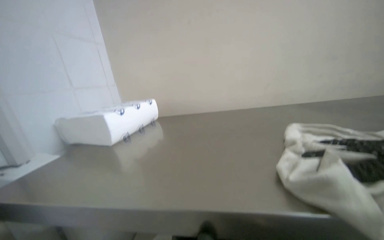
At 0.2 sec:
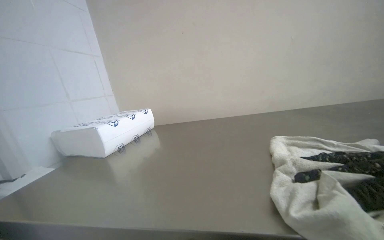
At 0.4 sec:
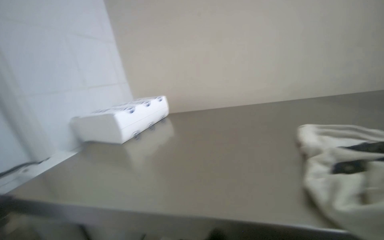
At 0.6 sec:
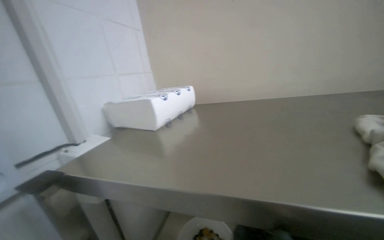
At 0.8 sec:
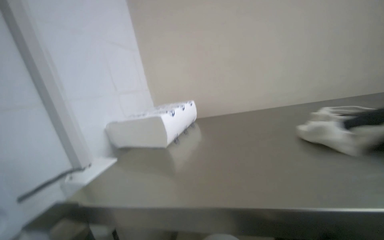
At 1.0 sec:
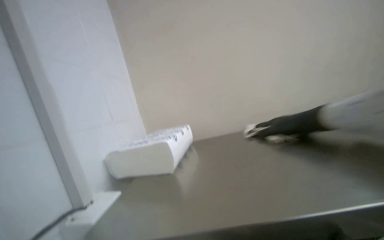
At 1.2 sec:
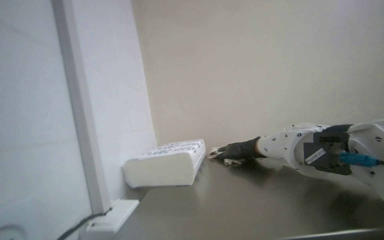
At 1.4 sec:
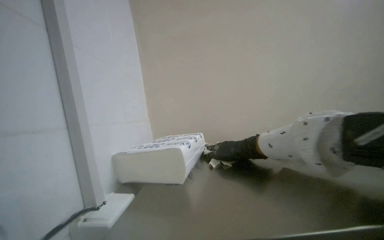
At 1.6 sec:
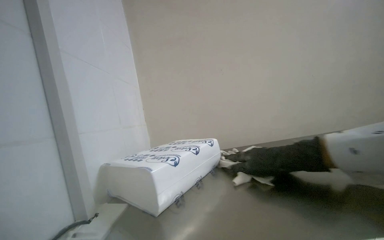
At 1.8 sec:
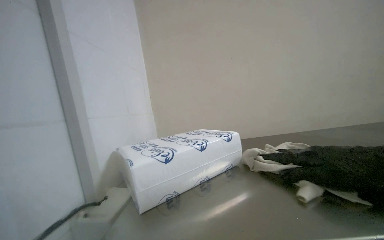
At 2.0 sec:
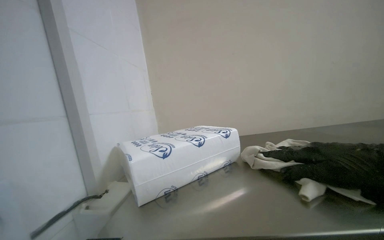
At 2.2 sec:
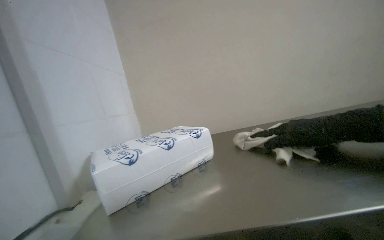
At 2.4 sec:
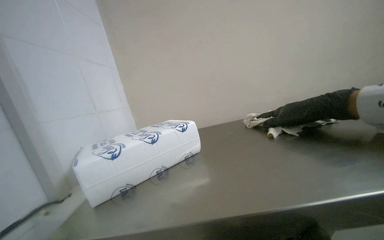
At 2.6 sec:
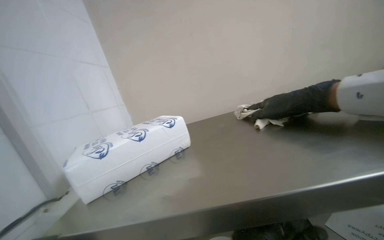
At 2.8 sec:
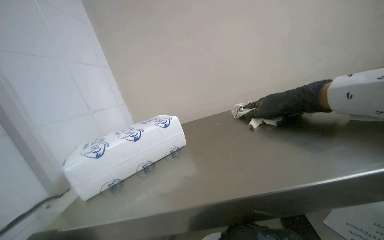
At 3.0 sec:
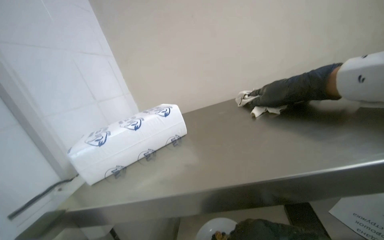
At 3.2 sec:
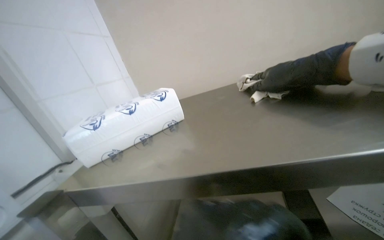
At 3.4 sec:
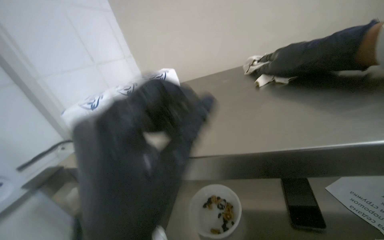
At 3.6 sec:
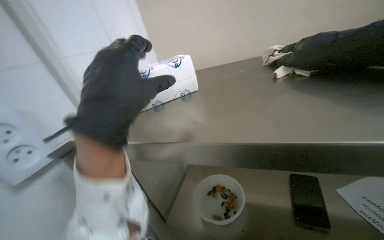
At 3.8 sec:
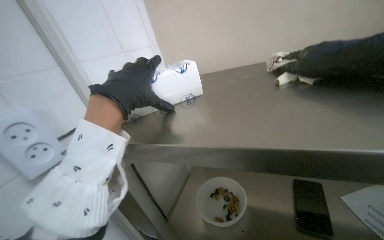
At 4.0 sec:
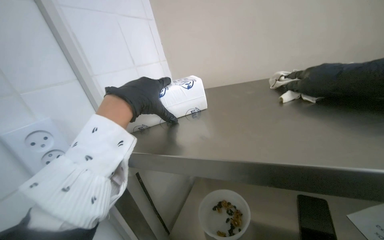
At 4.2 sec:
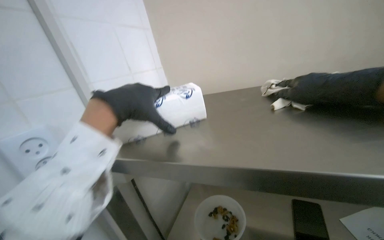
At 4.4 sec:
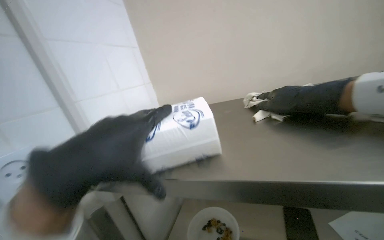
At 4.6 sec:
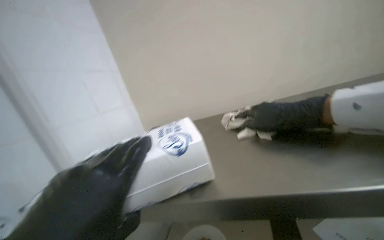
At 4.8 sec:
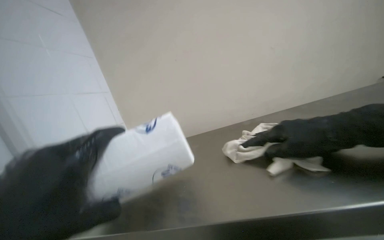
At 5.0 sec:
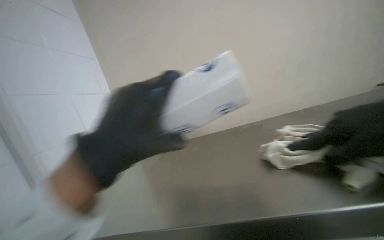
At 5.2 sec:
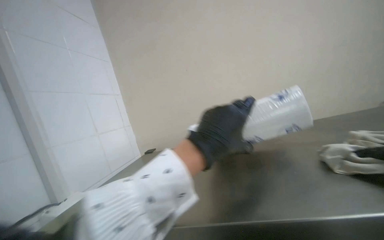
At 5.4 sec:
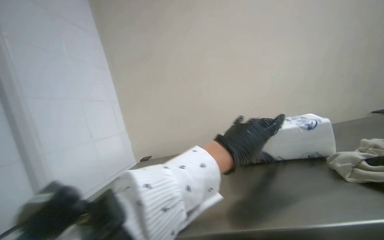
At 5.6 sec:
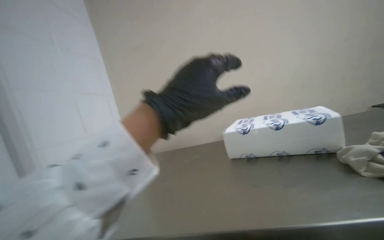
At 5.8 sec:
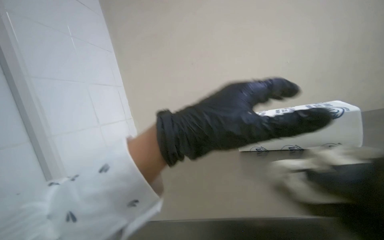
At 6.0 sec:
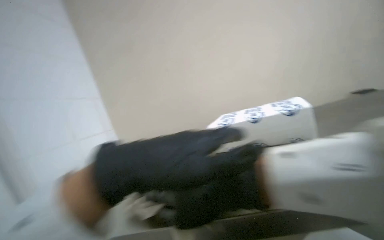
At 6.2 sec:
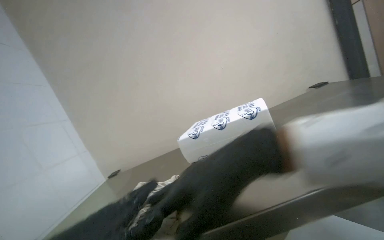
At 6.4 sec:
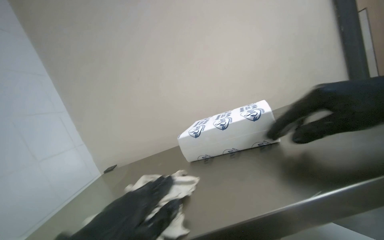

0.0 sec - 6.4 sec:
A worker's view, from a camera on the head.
Job: wiping surfaces.
The whole recording: Wiping metal table. The worker wipes a metal table with a cleaning cloth.
0.0 sec - 1.6 sec: The view tilts some 15 degrees upward.
1.6 sec - 3.2 sec: The camera pitches downward, by some 20 degrees. The right hand shifts about 20 cm to the right.

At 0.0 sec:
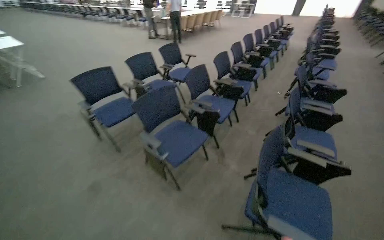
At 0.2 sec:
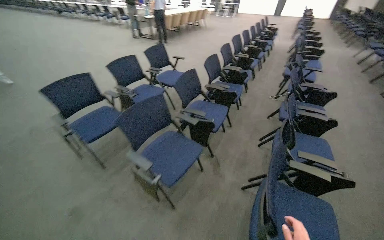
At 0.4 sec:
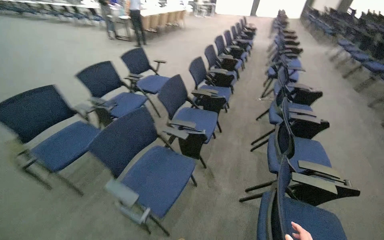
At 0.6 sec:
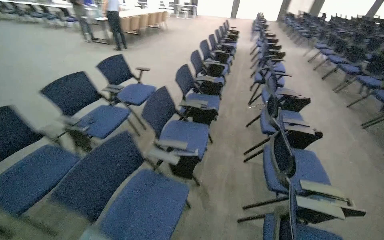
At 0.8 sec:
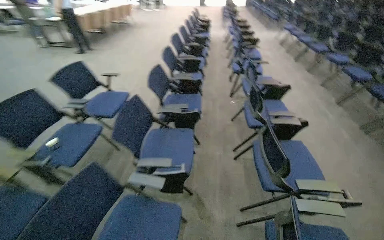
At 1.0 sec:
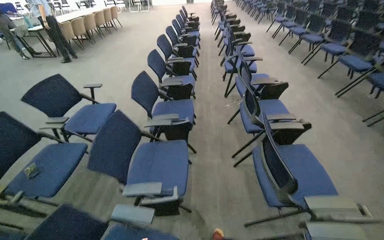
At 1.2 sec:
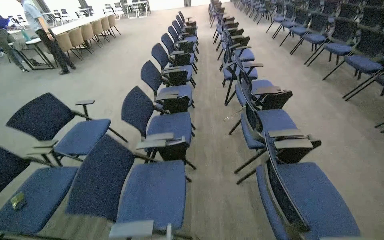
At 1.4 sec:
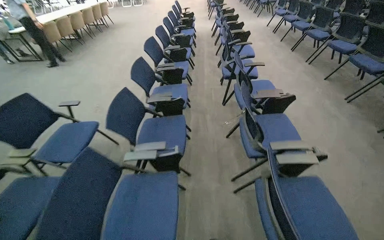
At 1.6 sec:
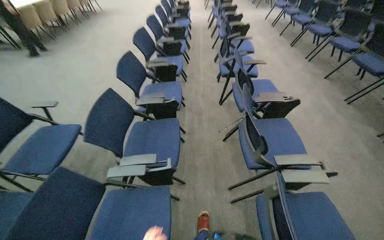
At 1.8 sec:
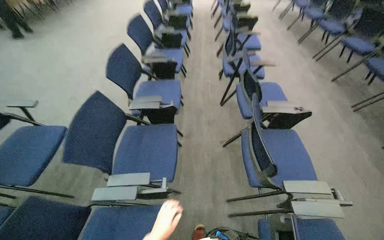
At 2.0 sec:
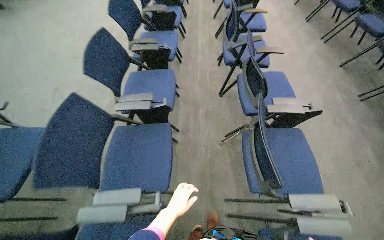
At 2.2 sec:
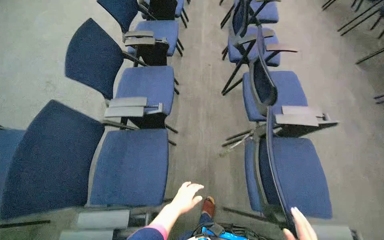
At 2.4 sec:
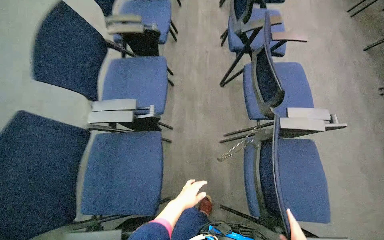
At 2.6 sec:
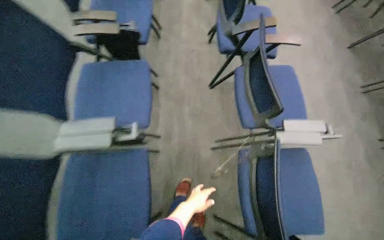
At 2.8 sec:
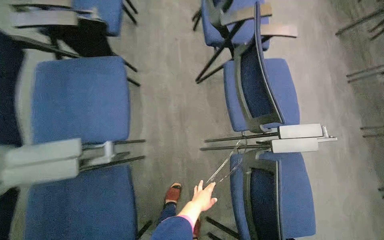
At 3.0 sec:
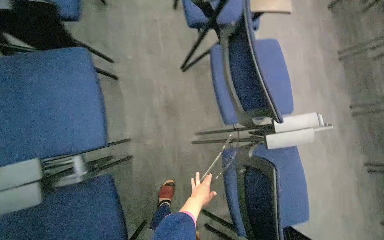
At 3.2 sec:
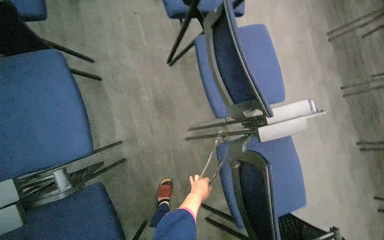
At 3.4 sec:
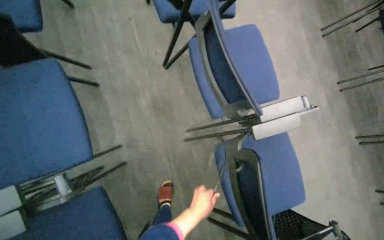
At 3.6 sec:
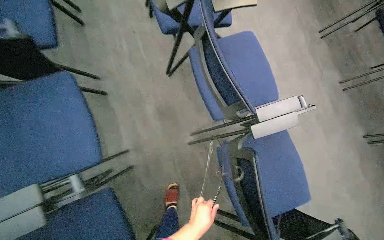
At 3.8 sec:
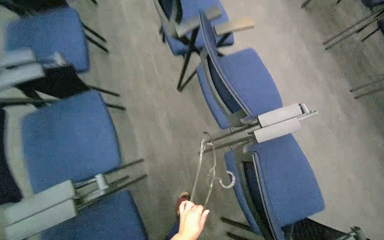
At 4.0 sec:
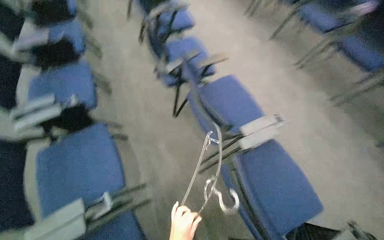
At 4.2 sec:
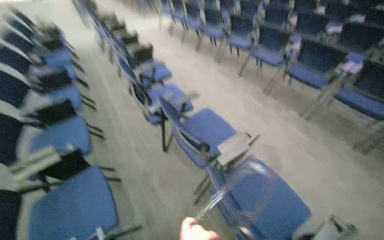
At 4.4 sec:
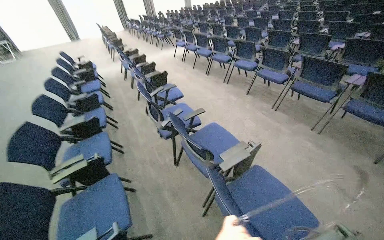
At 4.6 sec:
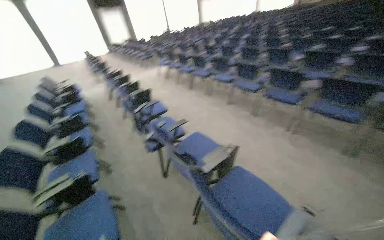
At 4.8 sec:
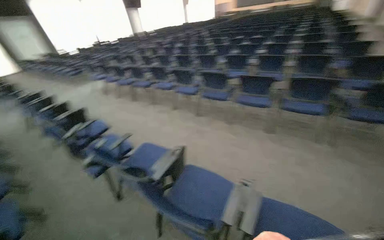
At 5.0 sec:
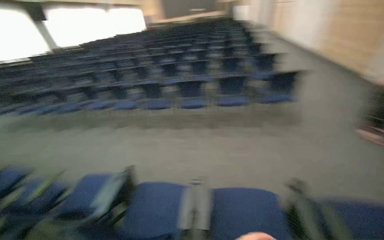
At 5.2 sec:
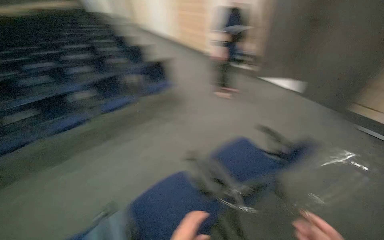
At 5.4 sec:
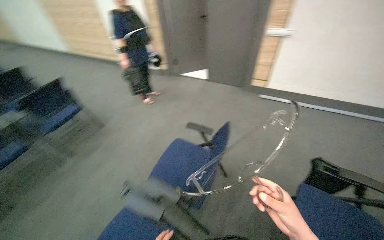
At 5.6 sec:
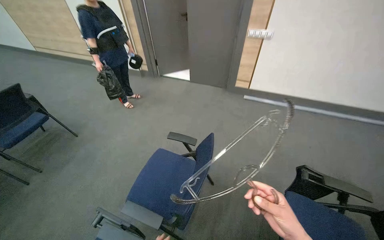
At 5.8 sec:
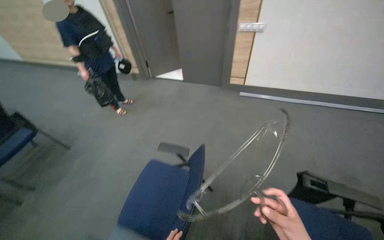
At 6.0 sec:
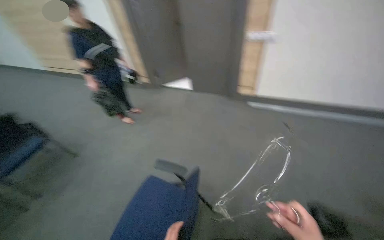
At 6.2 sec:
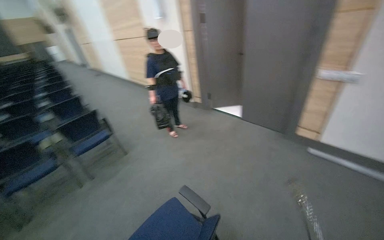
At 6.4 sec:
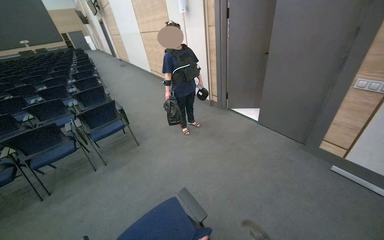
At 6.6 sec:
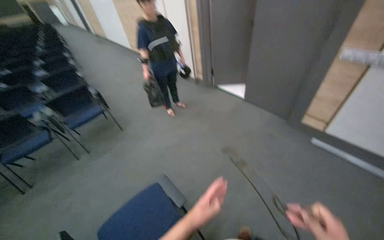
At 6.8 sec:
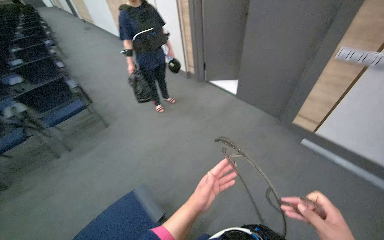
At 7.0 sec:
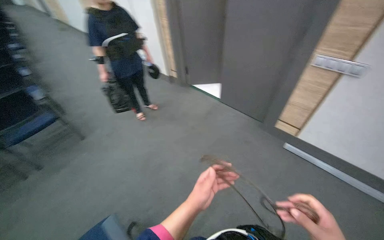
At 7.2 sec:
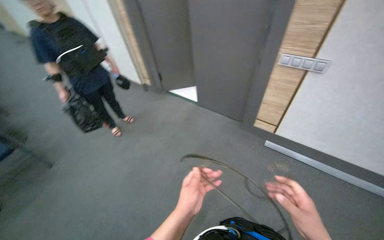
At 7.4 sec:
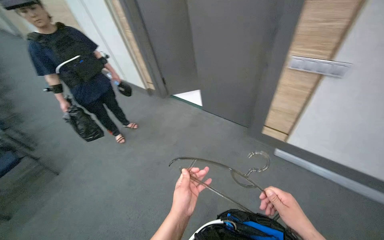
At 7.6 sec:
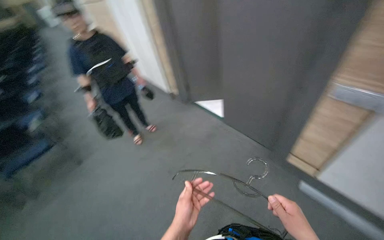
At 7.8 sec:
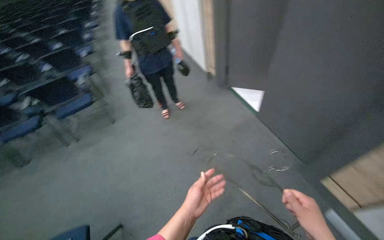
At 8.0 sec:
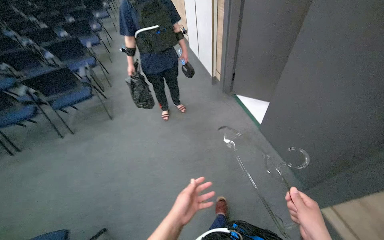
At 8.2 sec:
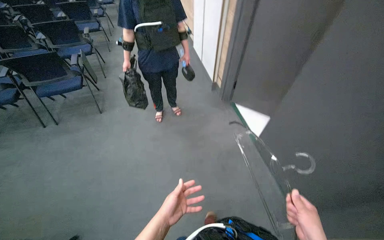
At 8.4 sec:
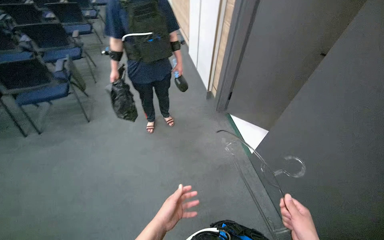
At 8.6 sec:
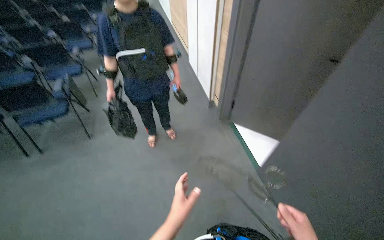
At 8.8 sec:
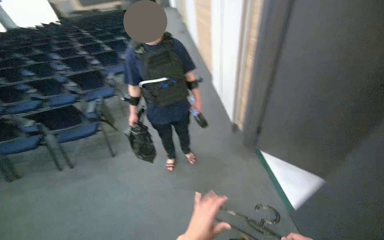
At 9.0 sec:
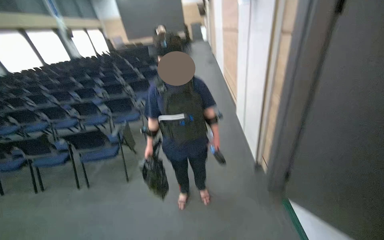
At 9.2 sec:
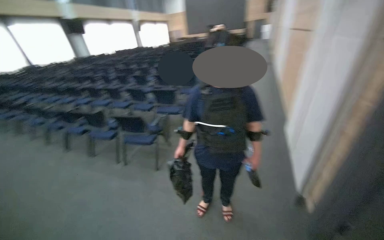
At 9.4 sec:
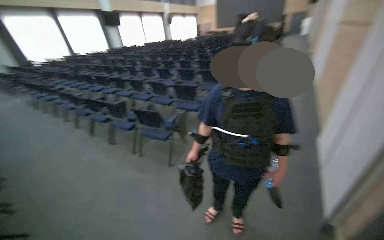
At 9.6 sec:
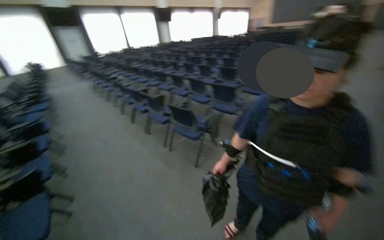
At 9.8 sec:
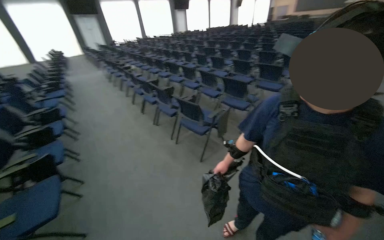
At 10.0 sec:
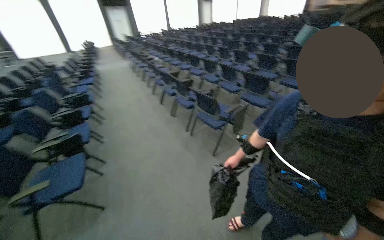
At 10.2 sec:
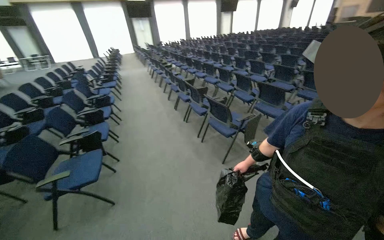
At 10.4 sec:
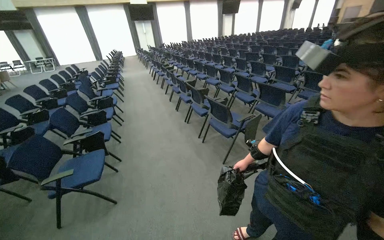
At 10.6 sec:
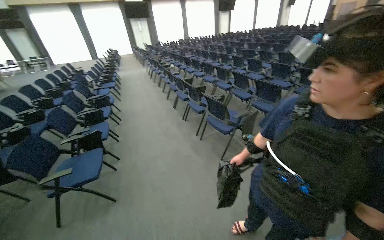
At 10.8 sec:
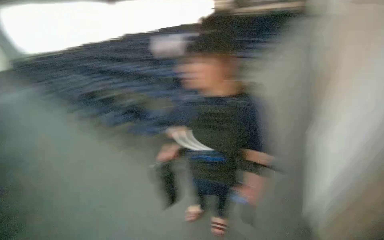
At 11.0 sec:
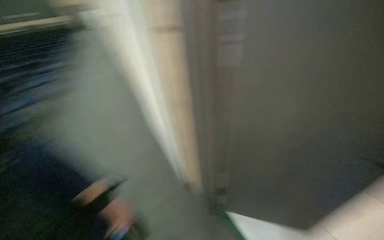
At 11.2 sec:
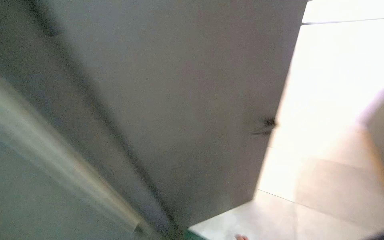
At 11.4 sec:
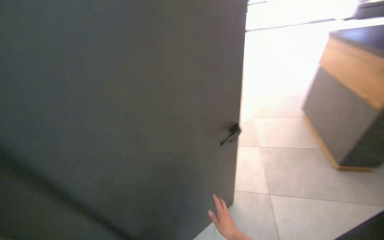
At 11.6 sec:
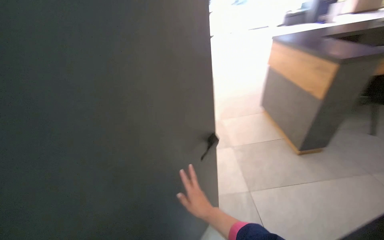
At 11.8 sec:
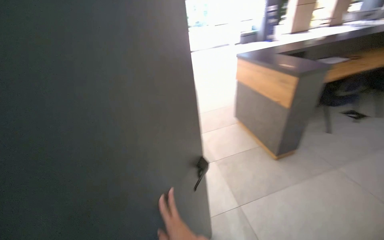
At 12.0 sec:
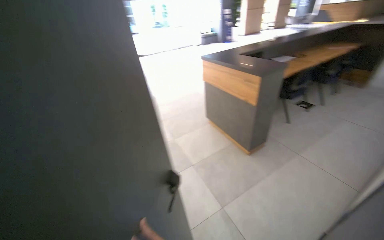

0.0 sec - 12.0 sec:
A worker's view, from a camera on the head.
Job: organizing items.
The whole recording: Carrying a clothes hanger. The worker picks up a clothes hanger from the desk and walks around the reception area.
0.0 sec - 1.6 sec: The camera is carried roughly 1.5 m. The wearer's head swings approximately 35 degrees to the right.
1.6 sec - 3.0 sec: The camera travels some 1 m. The view tilts some 35 degrees downward.
3.0 sec - 4.4 sec: The wearer moves approximately 60 cm. The camera pitches upward, by roughly 40 degrees. The scene turns approximately 30 degrees counterclockwise in the picture.
6.0 sec - 7.6 sec: The head travels approximately 1 m. The camera sweeps to the left, by roughly 15 degrees.
7.6 sec - 9.0 sec: The wearer moves some 90 cm. The wearer looks some 45 degrees further to the left.
9.0 sec - 10.4 sec: The head turns to the left by roughly 65 degrees.
10.4 sec - 12.0 sec: The wearer's head swings some 70 degrees to the right.
